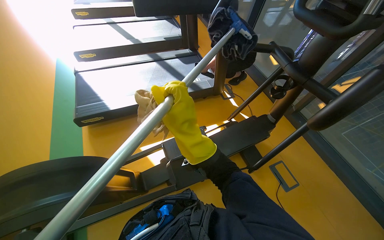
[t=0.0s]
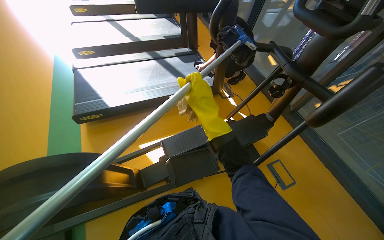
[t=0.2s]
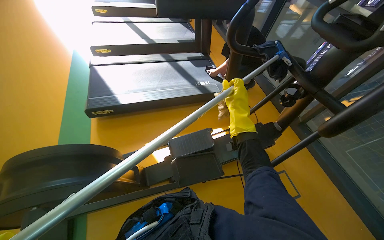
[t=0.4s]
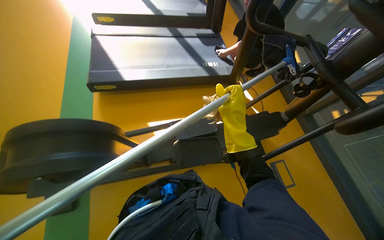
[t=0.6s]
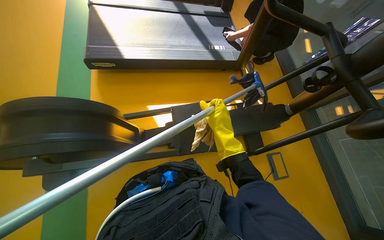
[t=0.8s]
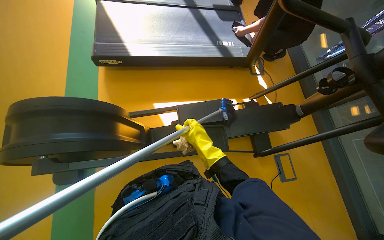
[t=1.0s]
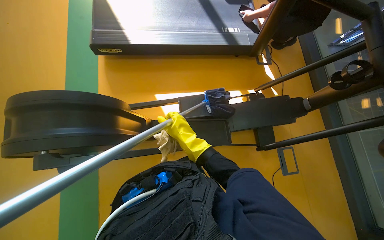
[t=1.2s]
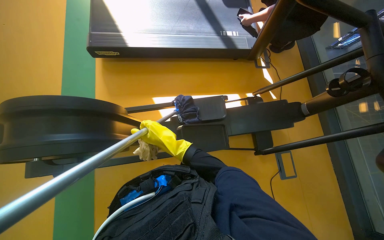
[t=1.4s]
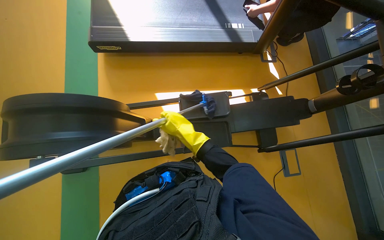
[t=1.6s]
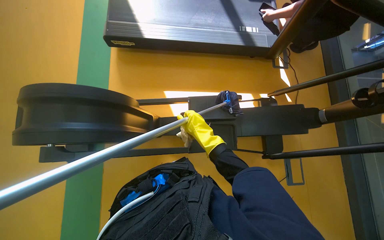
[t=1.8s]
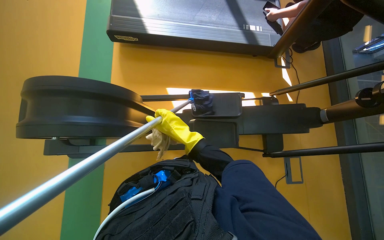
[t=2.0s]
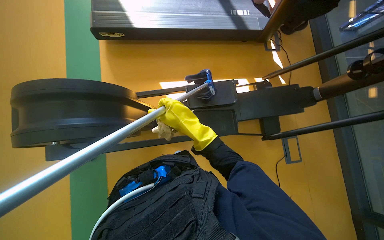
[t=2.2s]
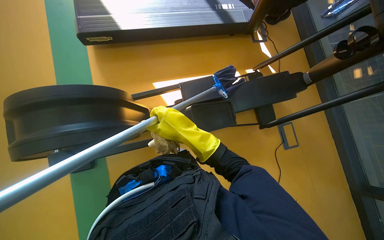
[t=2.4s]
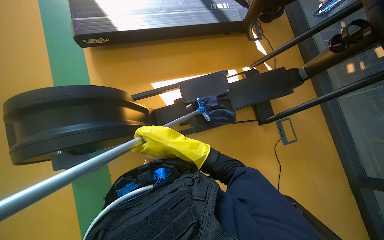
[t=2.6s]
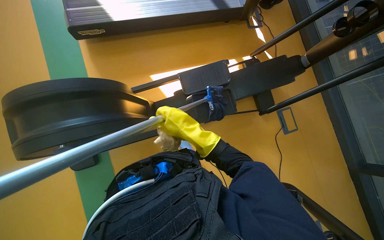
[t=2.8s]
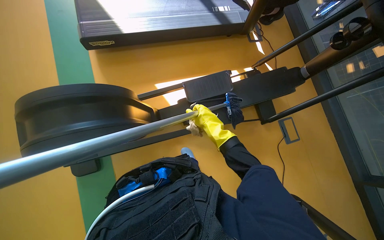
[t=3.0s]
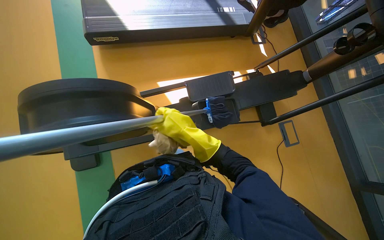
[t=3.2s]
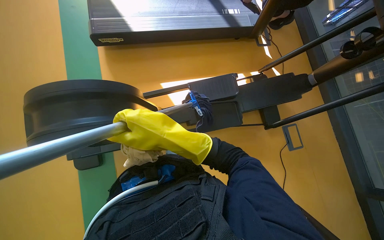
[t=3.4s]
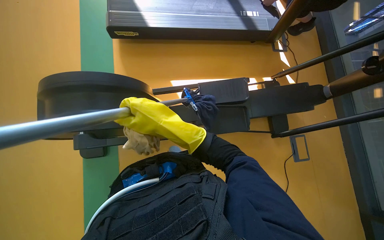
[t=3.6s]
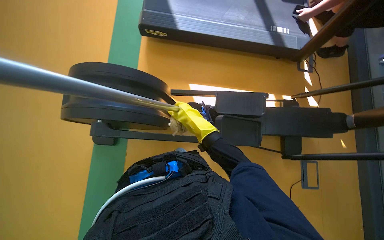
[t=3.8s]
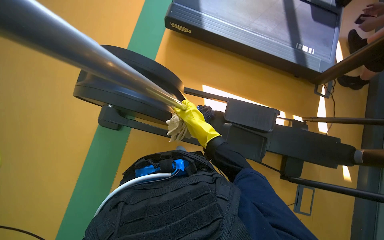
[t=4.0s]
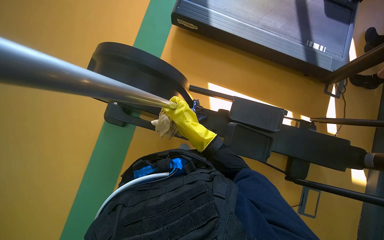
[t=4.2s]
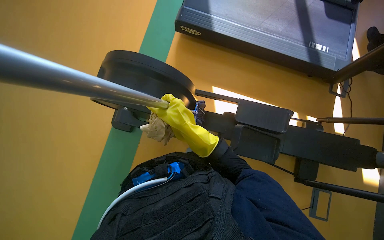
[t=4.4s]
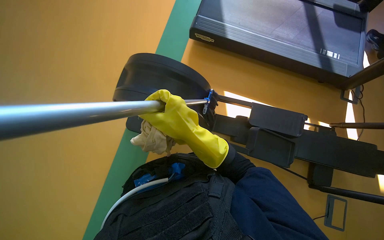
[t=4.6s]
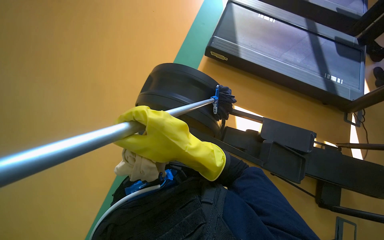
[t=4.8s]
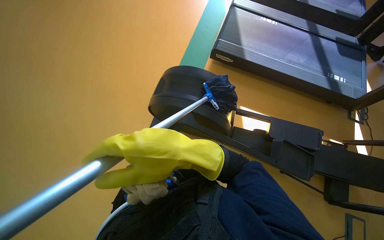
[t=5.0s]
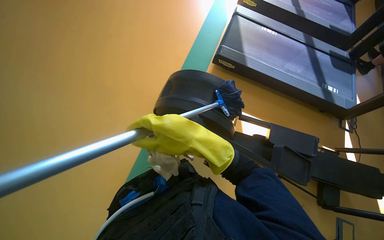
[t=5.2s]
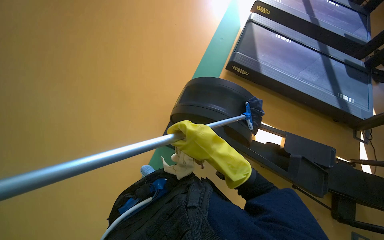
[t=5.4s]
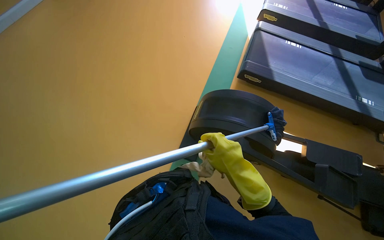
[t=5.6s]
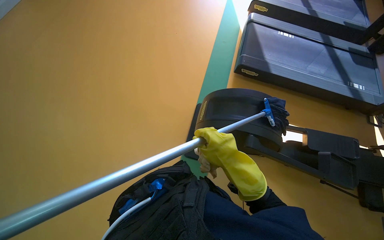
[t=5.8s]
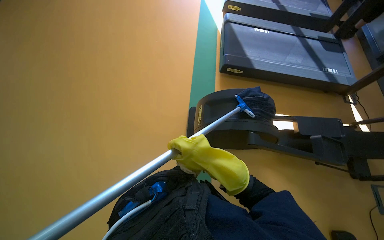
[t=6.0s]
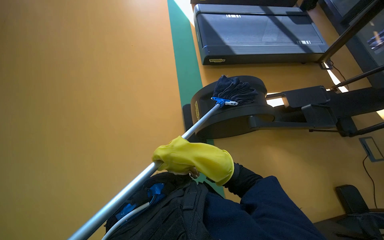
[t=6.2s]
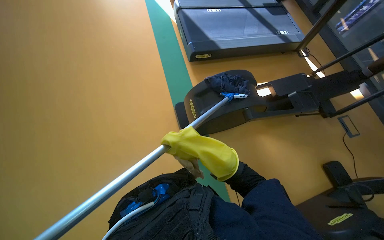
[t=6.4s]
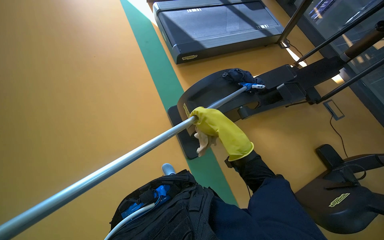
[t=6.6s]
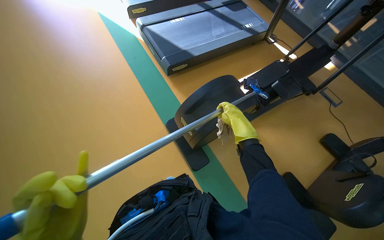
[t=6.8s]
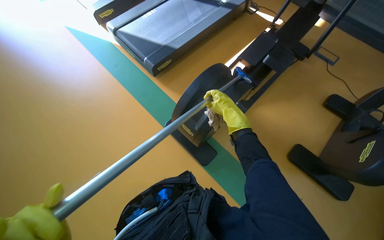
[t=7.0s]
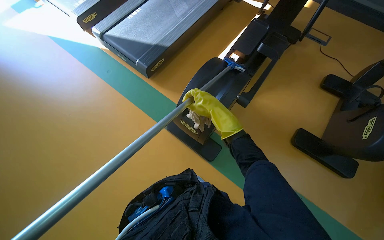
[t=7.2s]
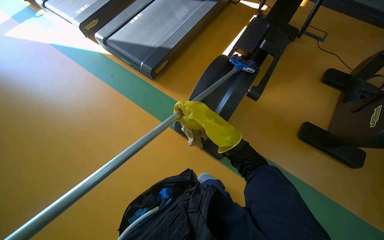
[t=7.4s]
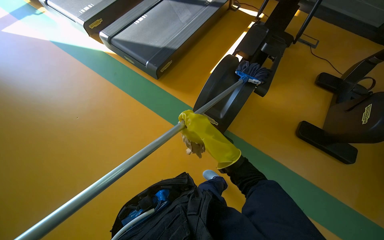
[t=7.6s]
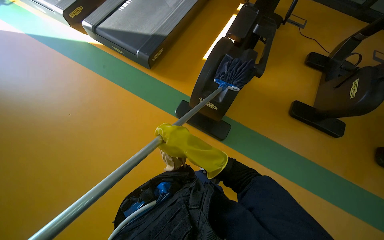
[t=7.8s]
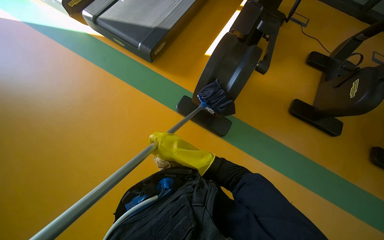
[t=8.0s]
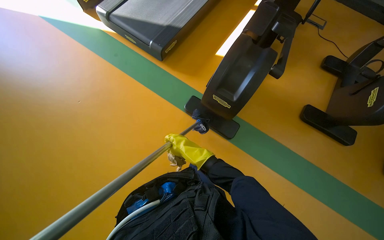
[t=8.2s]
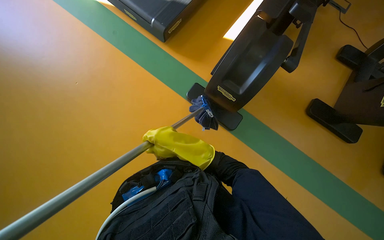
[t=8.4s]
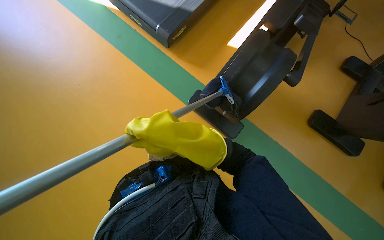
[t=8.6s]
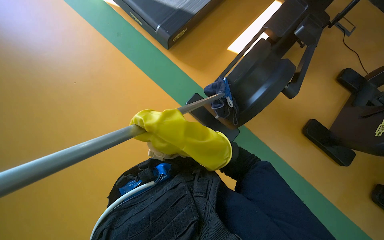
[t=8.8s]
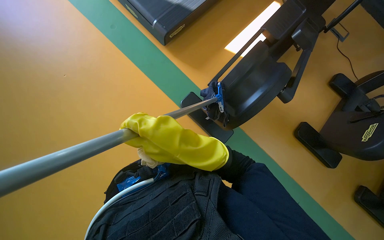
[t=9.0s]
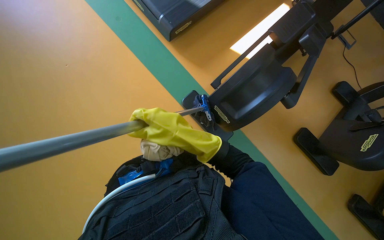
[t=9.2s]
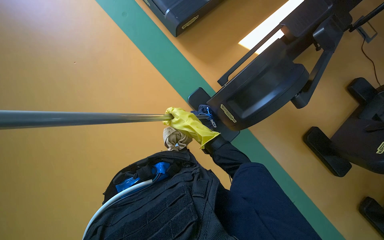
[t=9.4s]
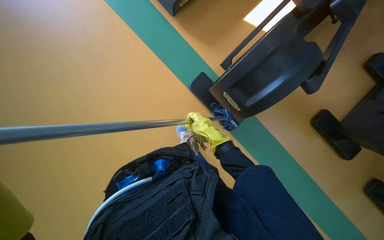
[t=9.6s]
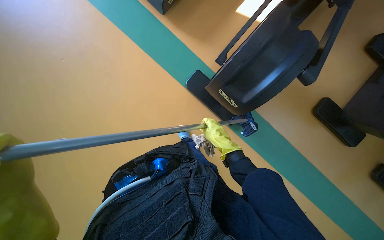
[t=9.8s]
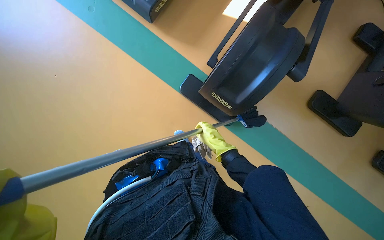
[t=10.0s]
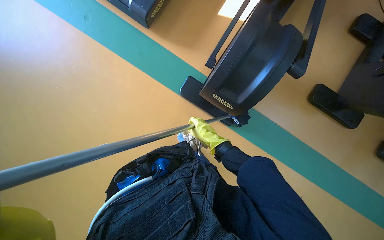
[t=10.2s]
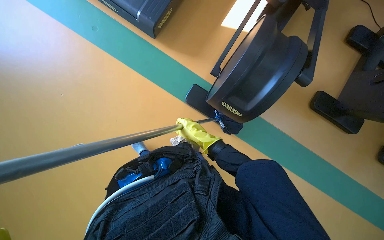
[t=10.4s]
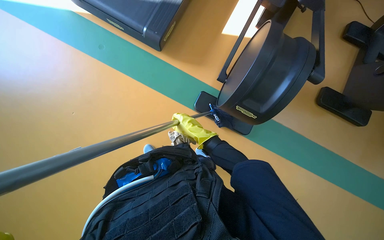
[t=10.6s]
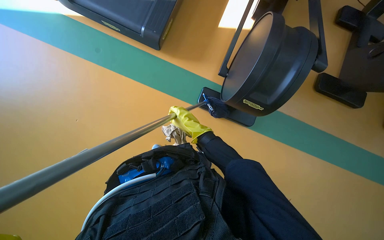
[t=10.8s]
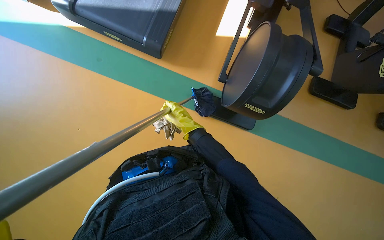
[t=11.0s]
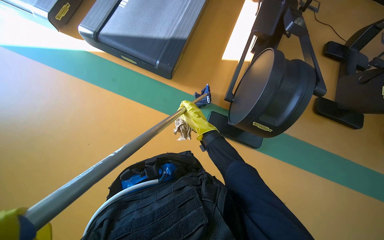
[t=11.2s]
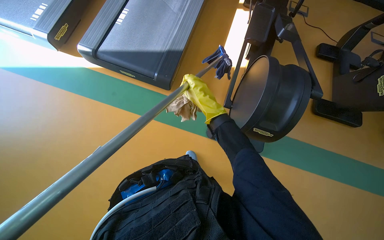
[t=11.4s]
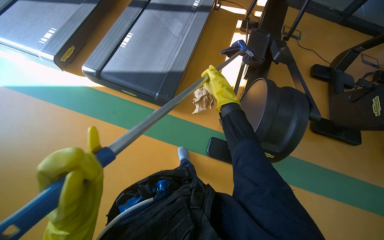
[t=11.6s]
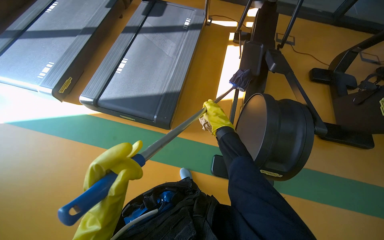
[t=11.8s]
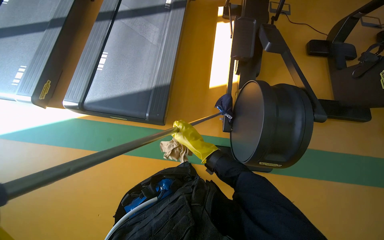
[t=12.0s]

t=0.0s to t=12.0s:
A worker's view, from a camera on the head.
Job: wiping surfaces.
The whole recording: Cleaning gym equipment. The worker cleans various gym machines, including a stair climber and stationary bikes, using a long-handled tool and a cloth.
t=0.0s to t=1.6s: The view tilts about 20 degrees downward. The right hand travels to the right and back again, about 10 cm each way.
t=3.0s to t=4.4s: The head rotates approximately 35 degrees to the left. The right hand goes nearer and farther, about 15 cm each way, reversing 2 times.
t=4.4s to t=6.0s: The camera is carried to the left, about 80 cm.
t=6.0s to t=7.6s: The head rotates approximately 60 degrees to the right.
t=7.6s to t=9.0s: The wearer looks approximately 10 degrees further downward. The right hand goes roughly 15 cm to the left.
t=9.0s to t=10.4s: The right hand moves farther from the camera, some 25 cm.
t=10.4s to t=12.0s: The camera pitches upward, by roughly 20 degrees. The right hand moves nearer and farther over approximately 20 cm, changing direction 2 times.

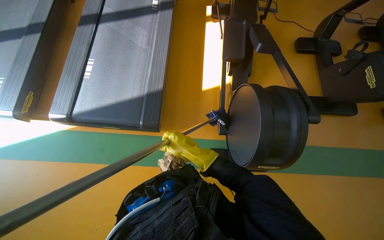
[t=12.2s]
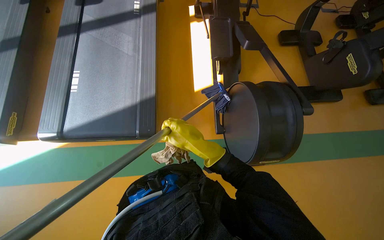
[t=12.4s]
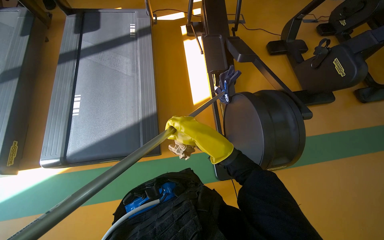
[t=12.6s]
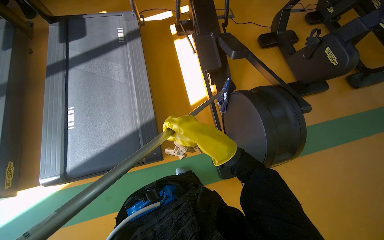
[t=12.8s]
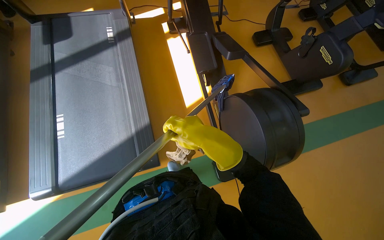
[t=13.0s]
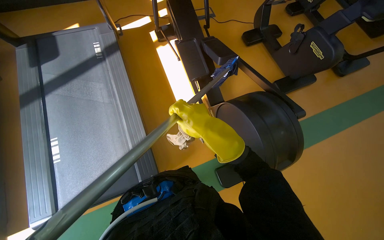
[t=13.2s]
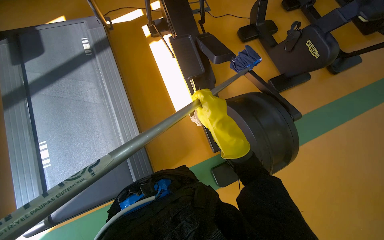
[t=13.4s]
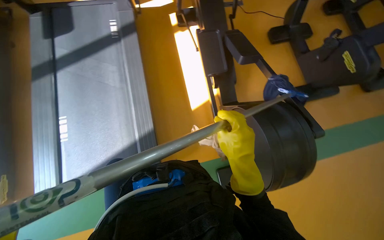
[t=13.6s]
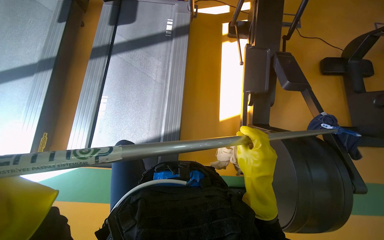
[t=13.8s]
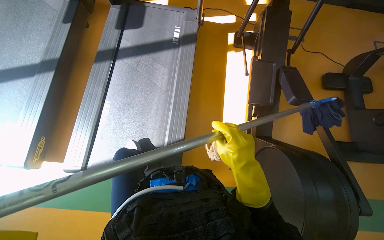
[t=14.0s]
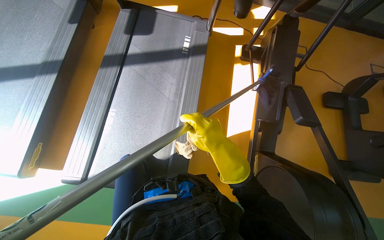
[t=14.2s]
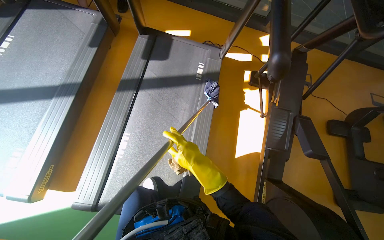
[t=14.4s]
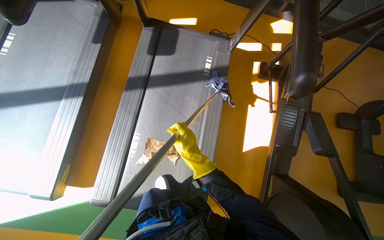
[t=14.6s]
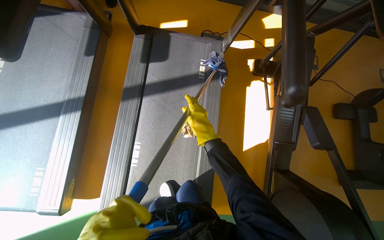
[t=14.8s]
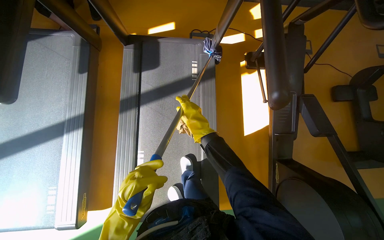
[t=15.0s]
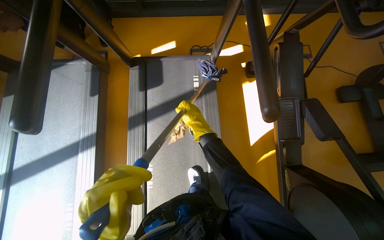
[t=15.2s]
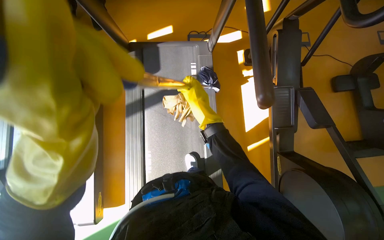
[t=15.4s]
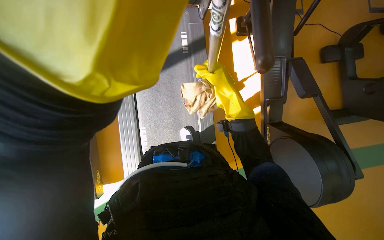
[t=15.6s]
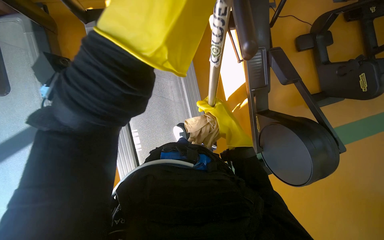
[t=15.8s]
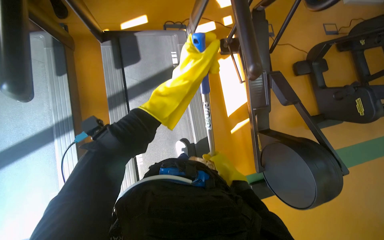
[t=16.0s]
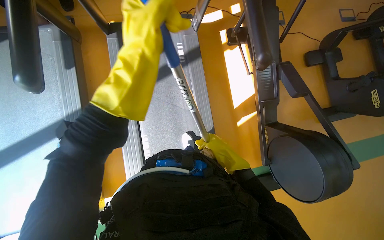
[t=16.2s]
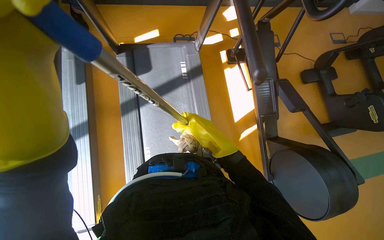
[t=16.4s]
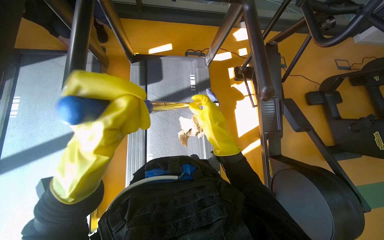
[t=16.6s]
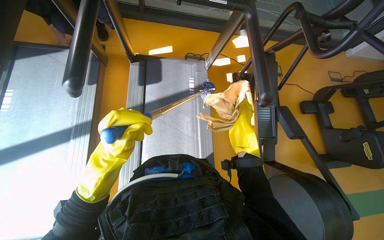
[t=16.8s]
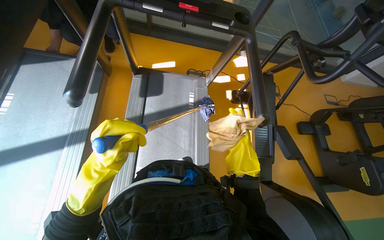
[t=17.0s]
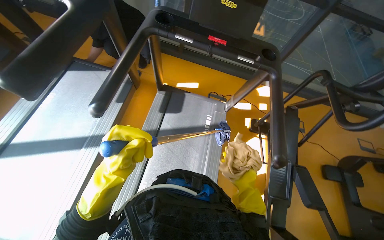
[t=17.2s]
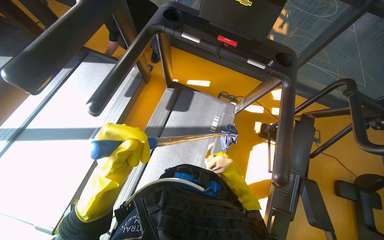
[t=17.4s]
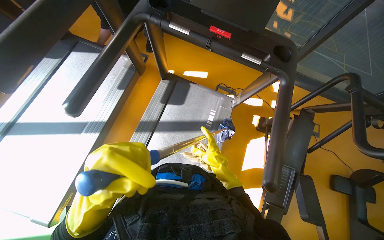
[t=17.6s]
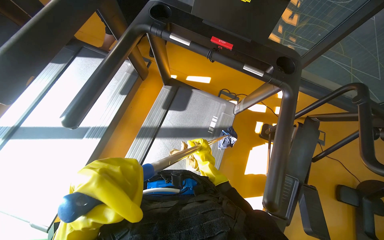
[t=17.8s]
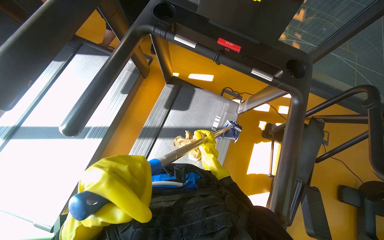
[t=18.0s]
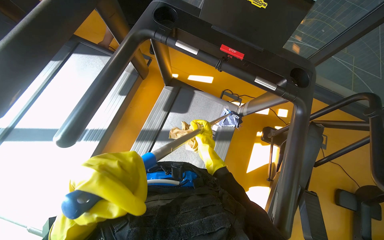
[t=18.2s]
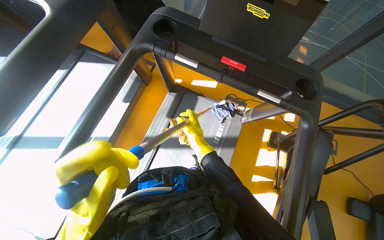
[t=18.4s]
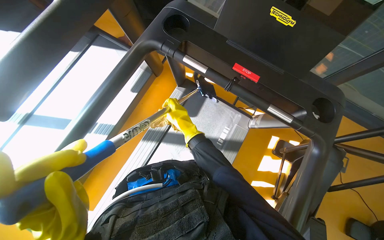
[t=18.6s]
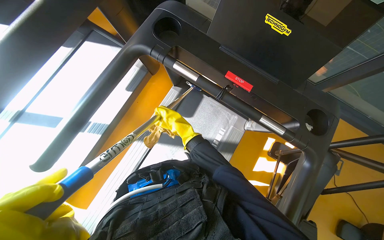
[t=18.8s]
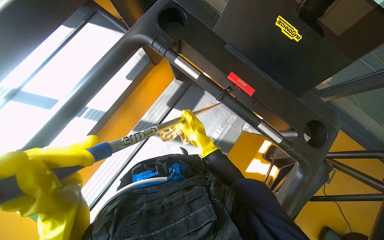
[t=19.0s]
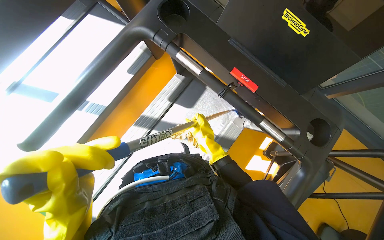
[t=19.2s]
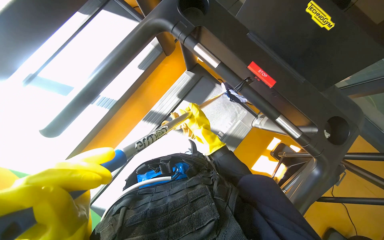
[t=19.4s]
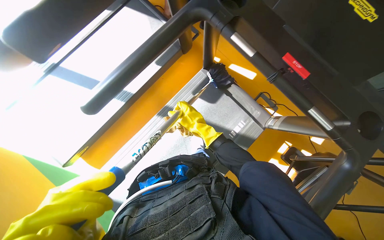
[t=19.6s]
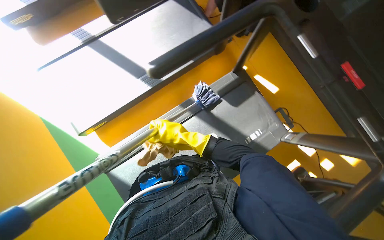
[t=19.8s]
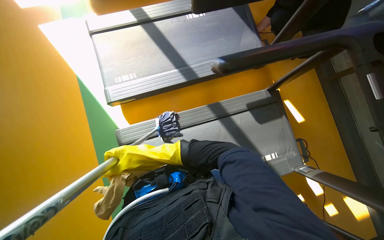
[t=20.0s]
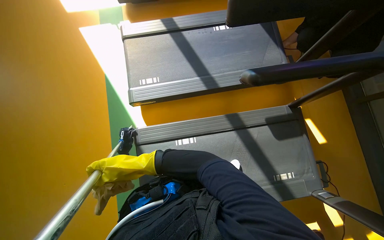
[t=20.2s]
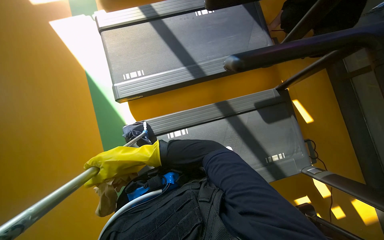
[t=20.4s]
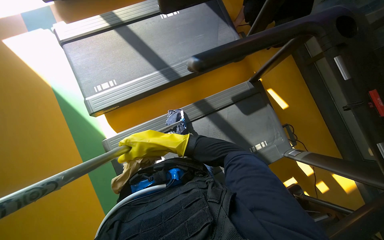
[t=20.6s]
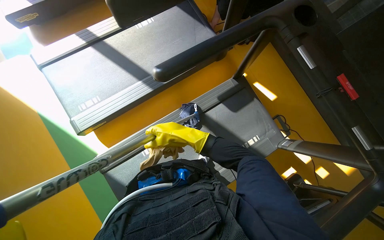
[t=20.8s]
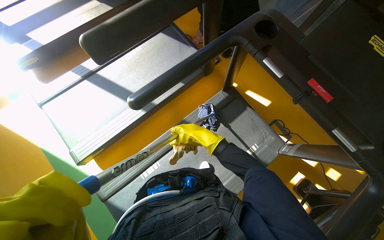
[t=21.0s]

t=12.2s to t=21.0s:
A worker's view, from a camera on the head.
Job: wiping surfaces.
The whole recording: Cleaning gym equipment. The worker cleans various gym machines, including a stair climber and stationary bikes, using a long-handled tool and a cloth.
t=13.6s to t=15.2s: The camera travels approximately 70 cm. The wearer's head swings approximately 15 degrees to the left.
t=15.2s to t=16.6s: The right hand shifts approximately 25 cm nearer to the camera, and goes down the picture and returns, approximately 30 cm each way.
t=16.6s to t=18.0s: The head turns to the left by some 25 degrees.
t=18.0s to t=19.6s: The right hand goes approximately 20 cm up the picture.
